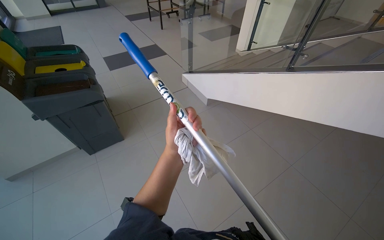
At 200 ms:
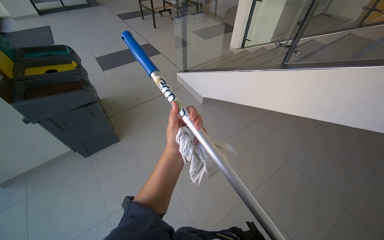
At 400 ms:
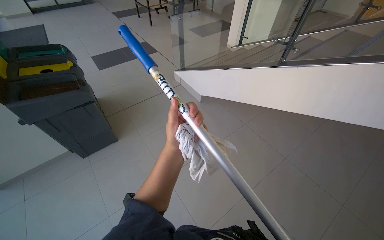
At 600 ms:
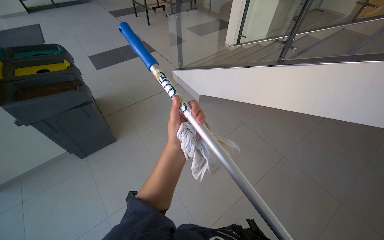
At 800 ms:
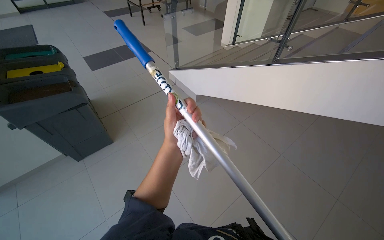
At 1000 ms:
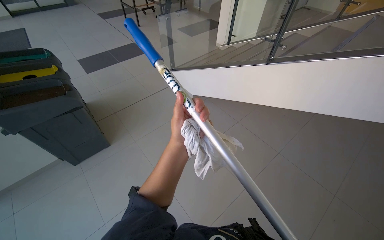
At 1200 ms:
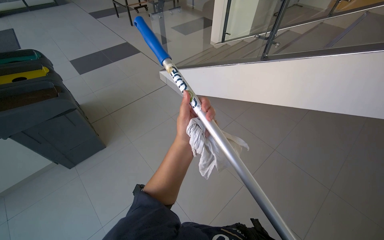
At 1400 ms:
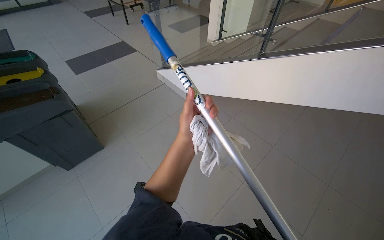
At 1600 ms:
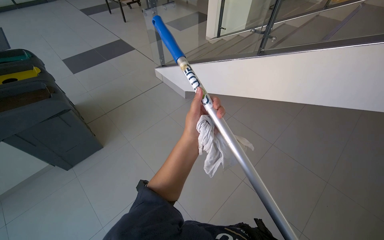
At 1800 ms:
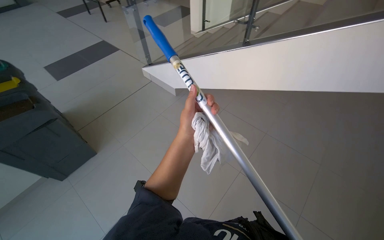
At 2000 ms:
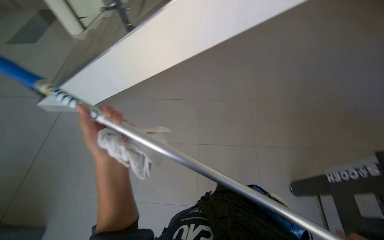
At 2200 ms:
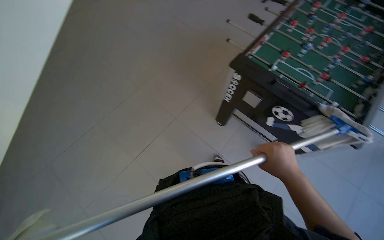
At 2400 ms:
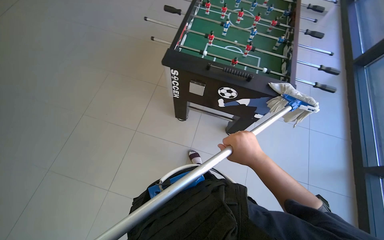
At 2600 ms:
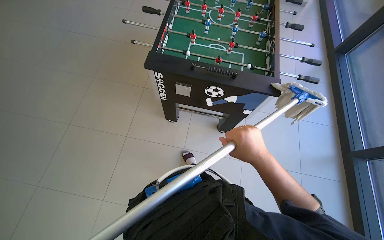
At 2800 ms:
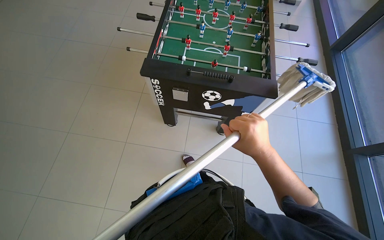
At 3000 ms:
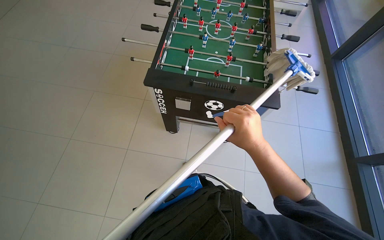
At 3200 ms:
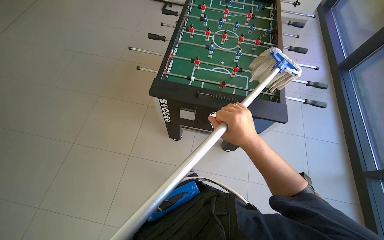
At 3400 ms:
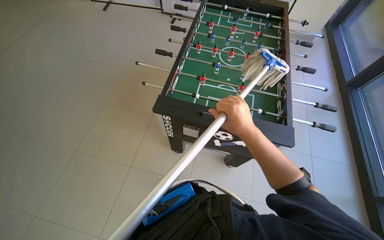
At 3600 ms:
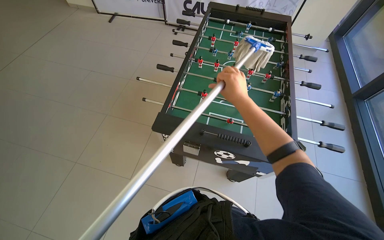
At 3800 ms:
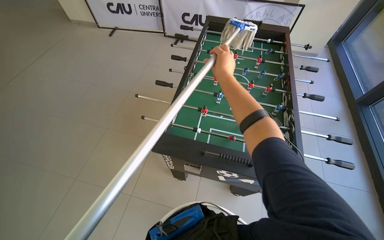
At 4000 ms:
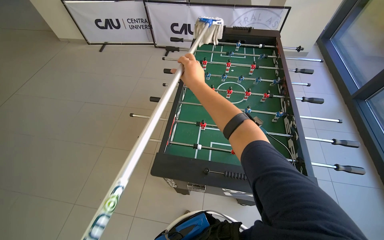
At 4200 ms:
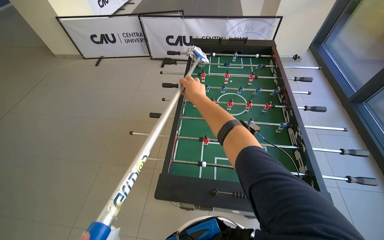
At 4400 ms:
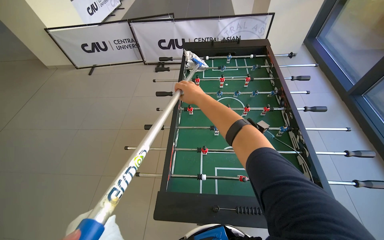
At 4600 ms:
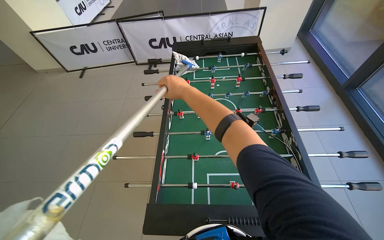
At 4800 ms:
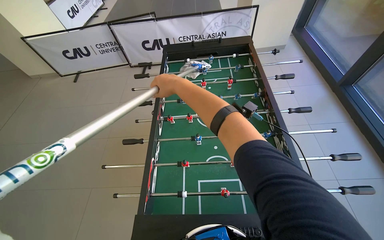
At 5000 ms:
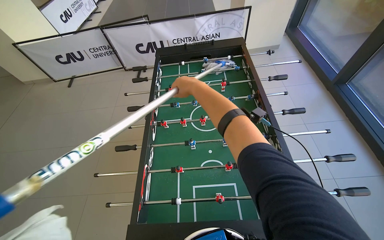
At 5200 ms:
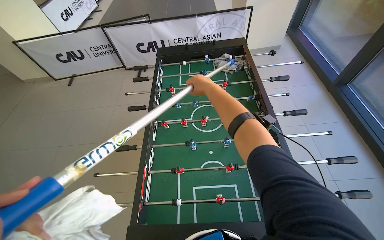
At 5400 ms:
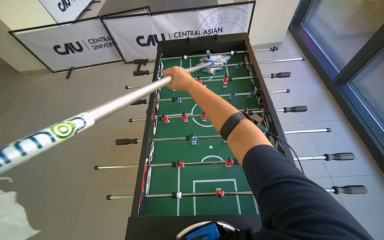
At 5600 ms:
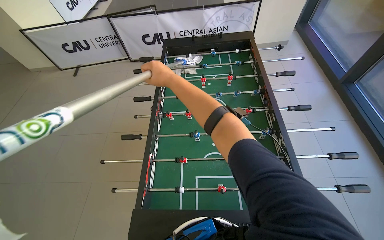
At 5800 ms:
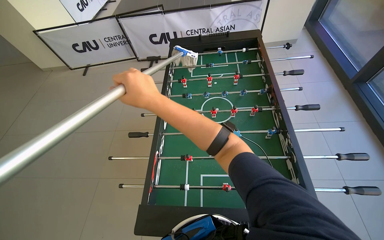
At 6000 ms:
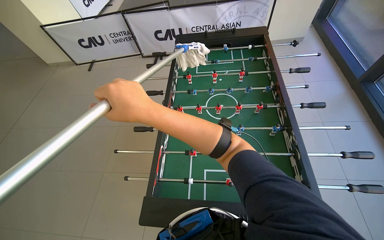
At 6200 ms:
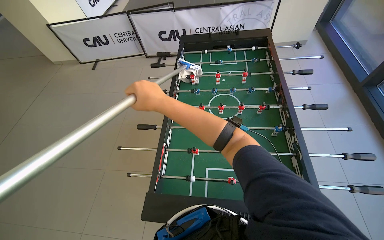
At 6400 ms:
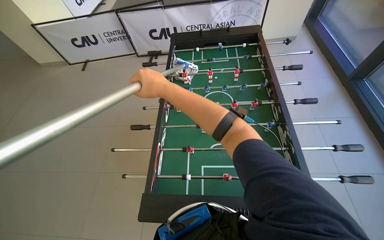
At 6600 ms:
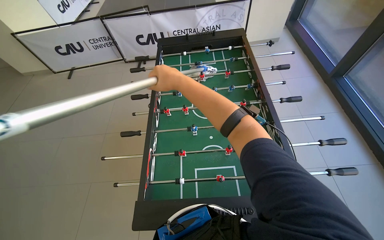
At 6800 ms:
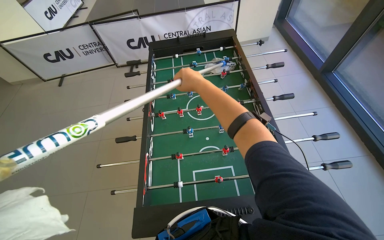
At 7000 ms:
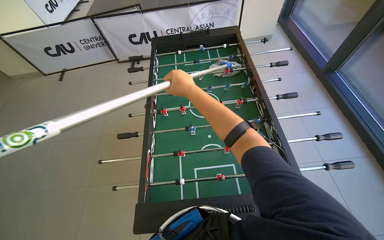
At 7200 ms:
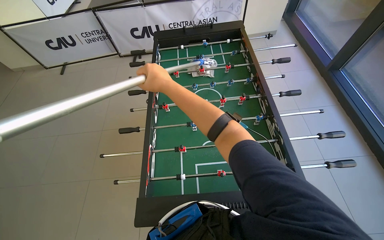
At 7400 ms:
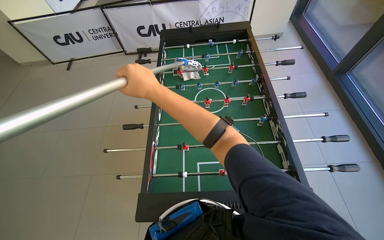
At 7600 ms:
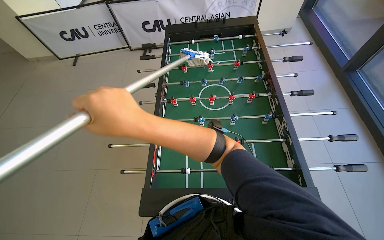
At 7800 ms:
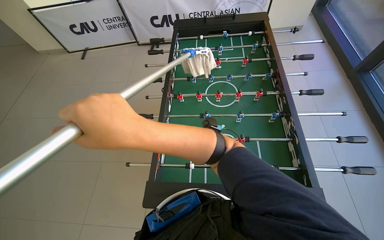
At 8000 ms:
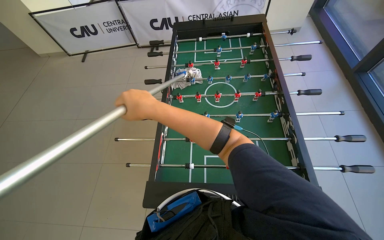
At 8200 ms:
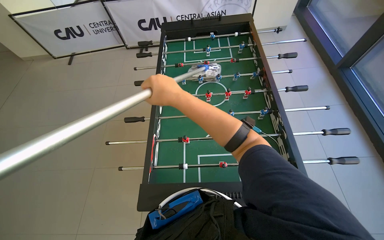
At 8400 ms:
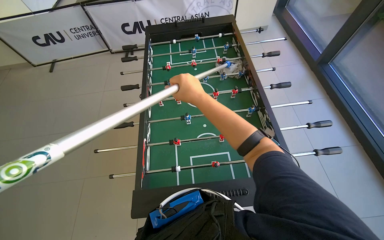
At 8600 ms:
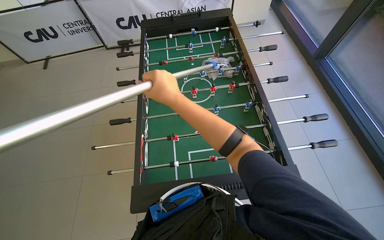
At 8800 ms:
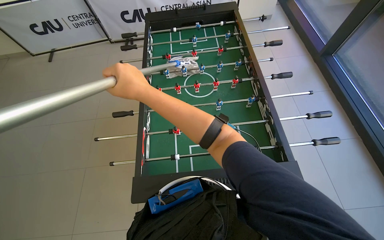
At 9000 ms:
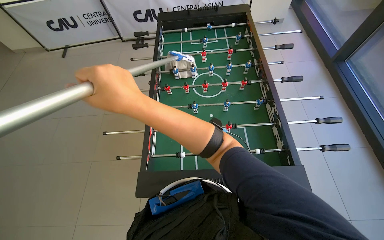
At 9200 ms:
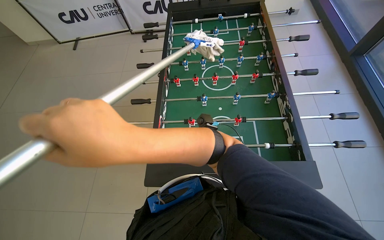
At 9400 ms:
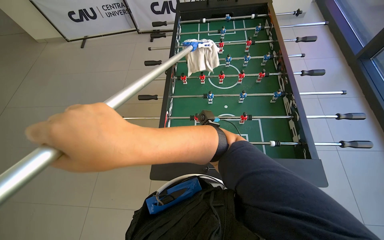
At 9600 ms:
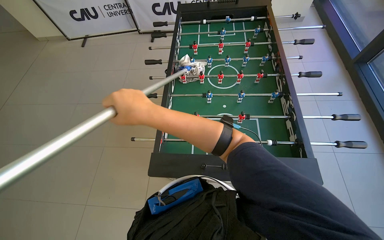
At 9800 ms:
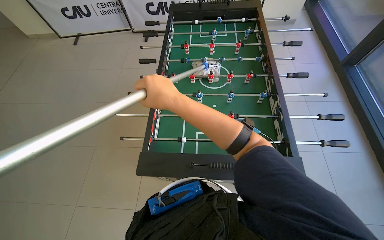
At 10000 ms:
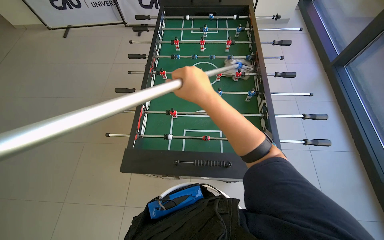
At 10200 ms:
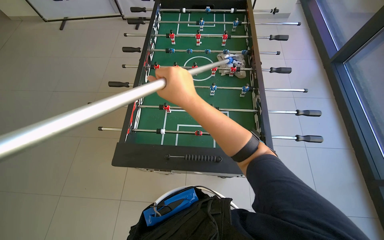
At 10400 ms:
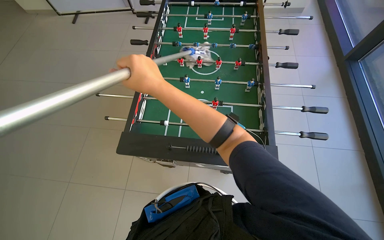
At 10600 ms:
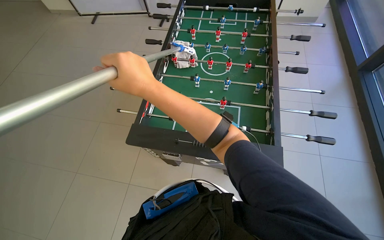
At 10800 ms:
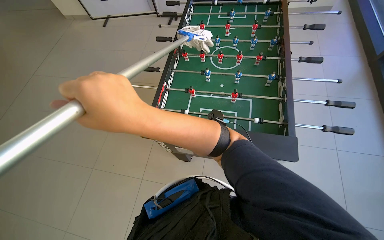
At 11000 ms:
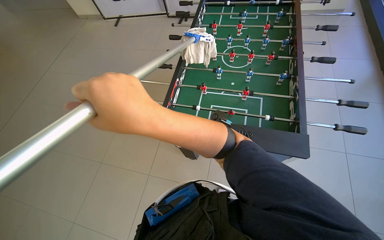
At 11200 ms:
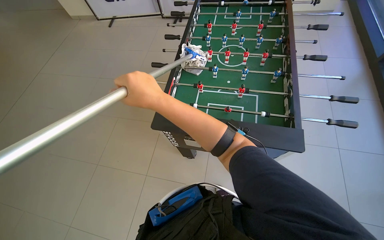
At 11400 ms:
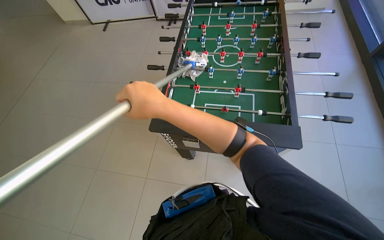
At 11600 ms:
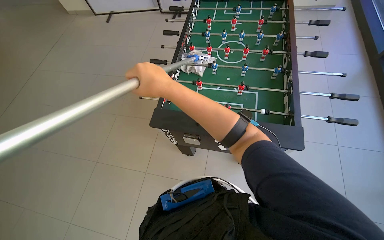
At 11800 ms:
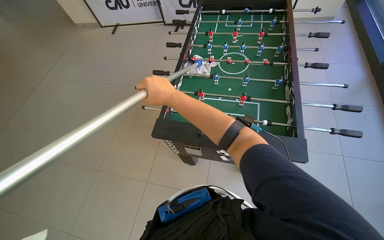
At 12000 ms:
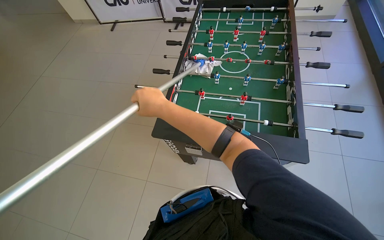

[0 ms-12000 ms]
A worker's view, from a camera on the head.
Job: wiping surfaces.
The whole recording: Cleaning foosball table. The worker cleans the foosball table using a mop tool.
1600 ms to 3000 ms: The wearer's head swings roughly 125 degrees to the right.
3000 ms to 4400 ms: The head travels approximately 50 cm. The view tips upward by approximately 15 degrees.
4400 ms to 6000 ms: The right hand shifts some 15 cm nearer to the camera.
6000 ms to 7600 ms: The right hand goes farther from the camera and returns, about 15 cm each way.
7600 ms to 9000 ms: The right hand reaches about 10 cm farther from the camera, then returns.
9000 ms to 10400 ms: The right hand goes nearer to the camera and returns, some 10 cm each way.

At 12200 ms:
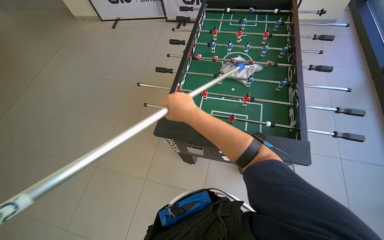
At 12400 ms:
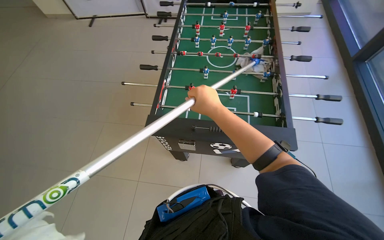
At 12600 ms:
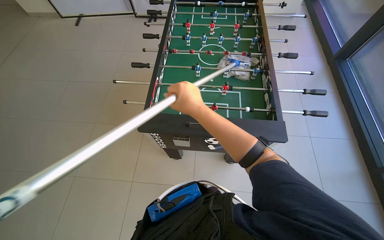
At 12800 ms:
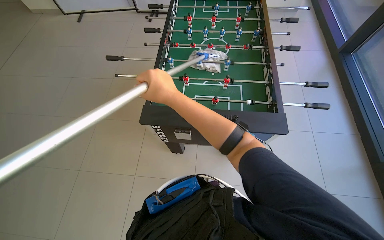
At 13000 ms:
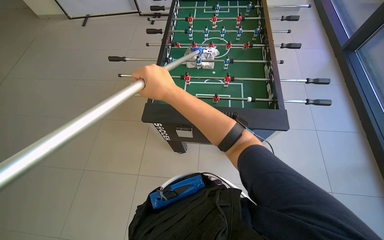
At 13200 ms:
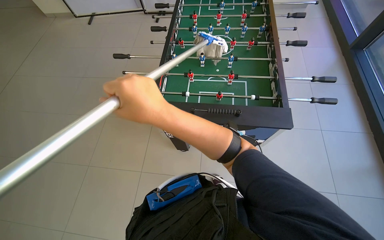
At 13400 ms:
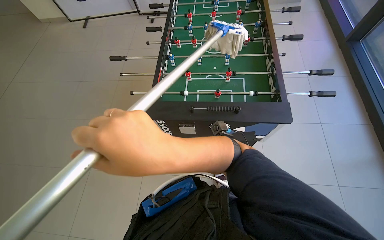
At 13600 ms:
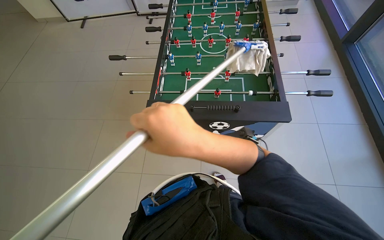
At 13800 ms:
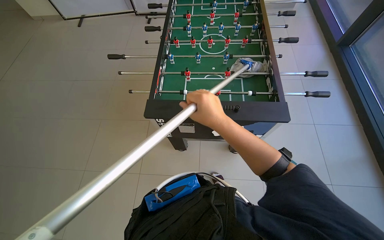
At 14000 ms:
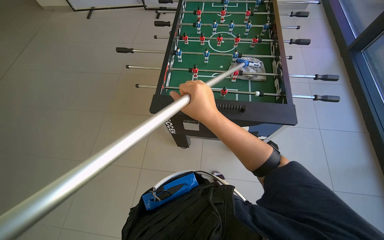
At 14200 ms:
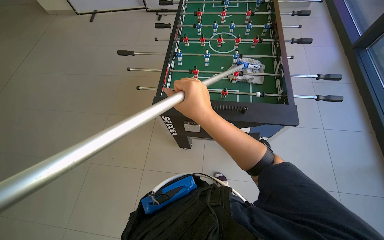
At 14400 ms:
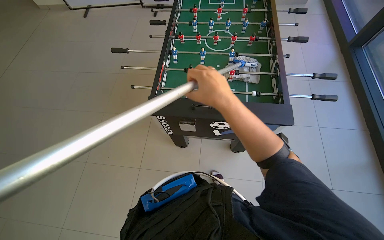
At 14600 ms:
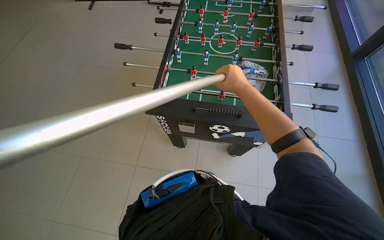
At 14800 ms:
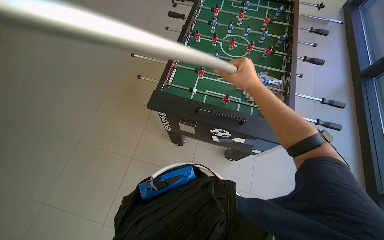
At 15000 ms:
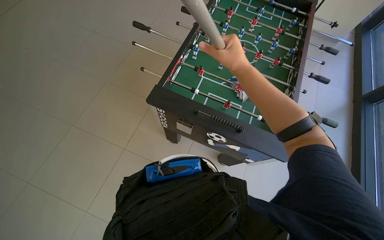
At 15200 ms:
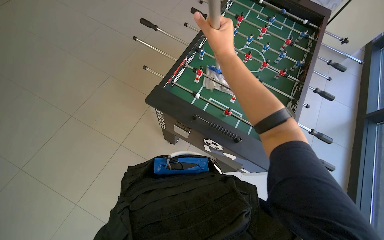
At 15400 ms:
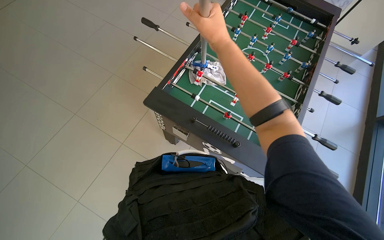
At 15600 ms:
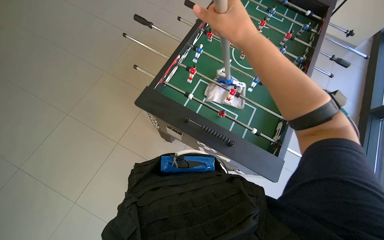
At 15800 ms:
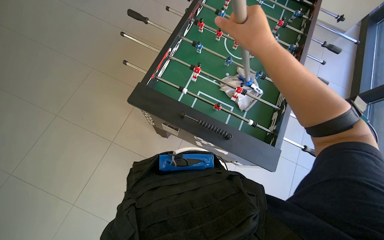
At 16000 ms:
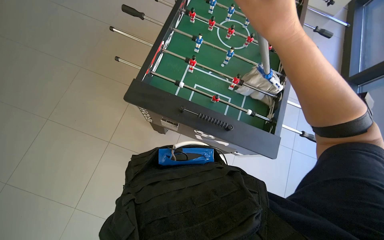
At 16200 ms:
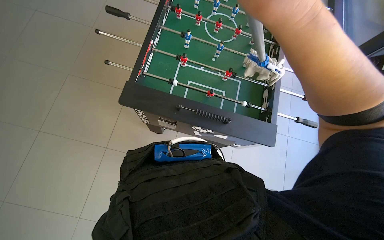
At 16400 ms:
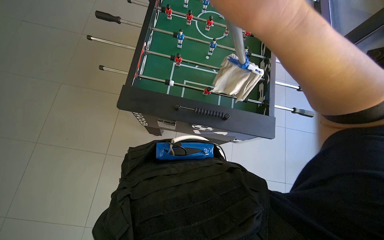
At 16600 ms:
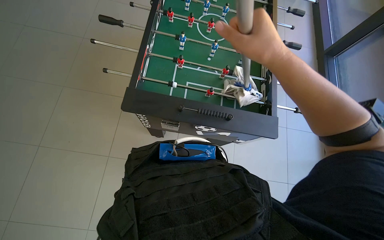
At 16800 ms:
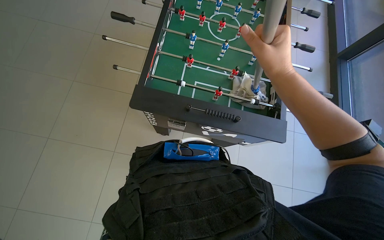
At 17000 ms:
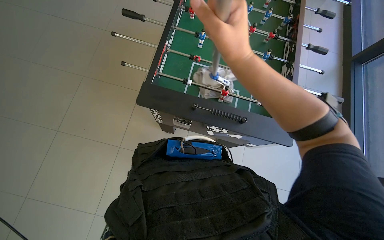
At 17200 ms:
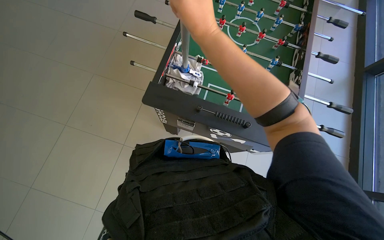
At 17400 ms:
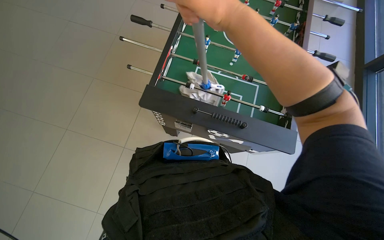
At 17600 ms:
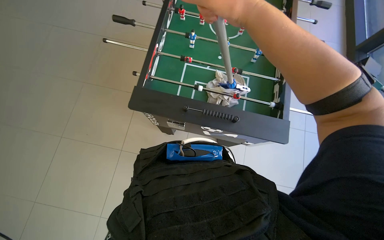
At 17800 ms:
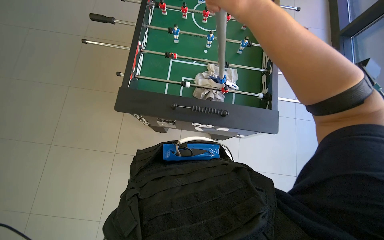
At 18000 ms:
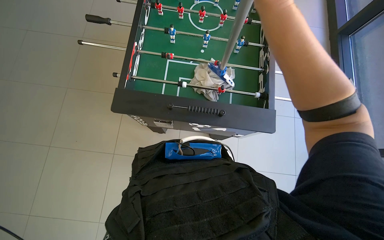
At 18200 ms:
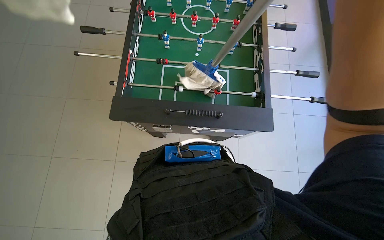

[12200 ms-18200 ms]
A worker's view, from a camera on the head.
Job: wiping surfaces.
The whole recording: Cleaning foosball table. The worker cleans the foosball table using a mop tool.
12200 ms to 13800 ms: The right hand heads to the right, covering some 10 cm, and travels nearer to the camera and back again, roughly 25 cm each way.
13800 ms to 15200 ms: The scene turns some 25 degrees clockwise in the picture. The right hand is displaced up the picture by roughly 25 cm.
15200 ms to 16600 ms: The right hand shifts approximately 15 cm to the right and down the picture.

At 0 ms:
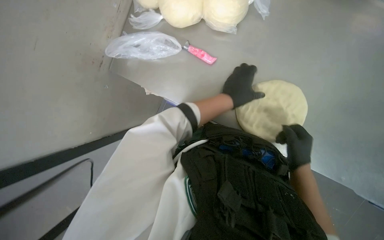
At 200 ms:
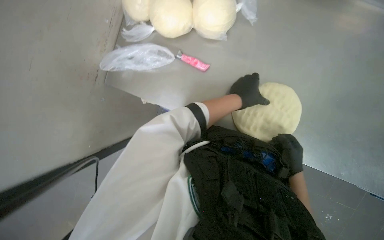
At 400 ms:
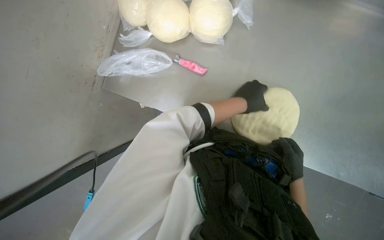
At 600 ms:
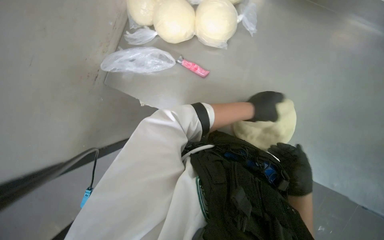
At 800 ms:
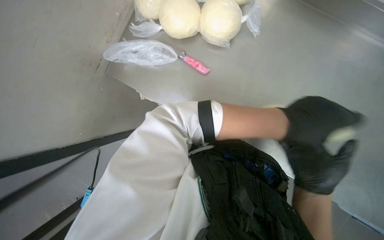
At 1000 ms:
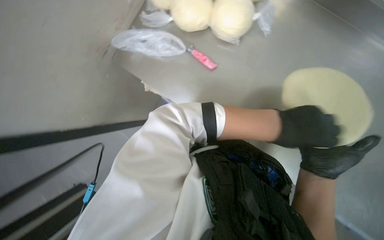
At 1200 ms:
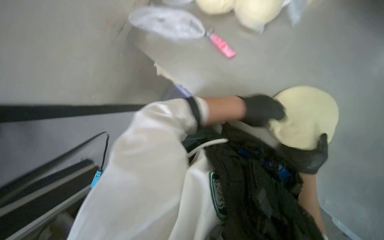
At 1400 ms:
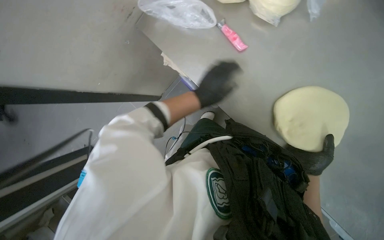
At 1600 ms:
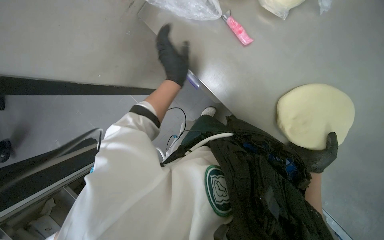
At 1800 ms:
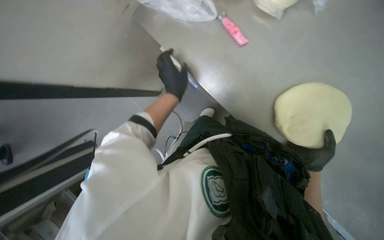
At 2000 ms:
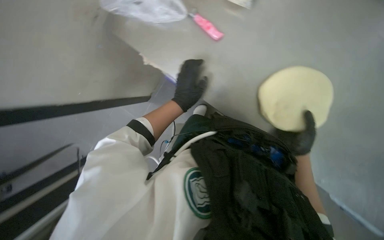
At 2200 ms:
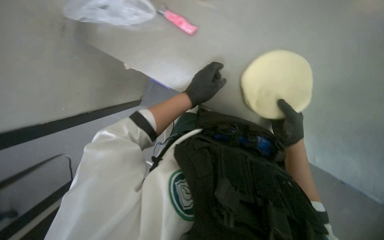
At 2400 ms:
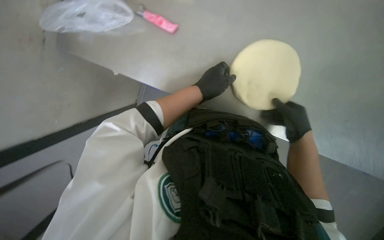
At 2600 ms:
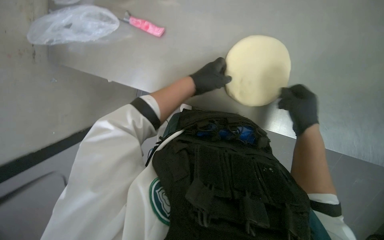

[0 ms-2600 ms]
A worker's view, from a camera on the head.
Job: preparing food.
The whole recording: Shaping dough on counter. The worker shapes a ball of dough on a metal counter.
0 ms to 1200 ms: The right hand goes nearer to the camera and returns, approximately 15 cm each way.
